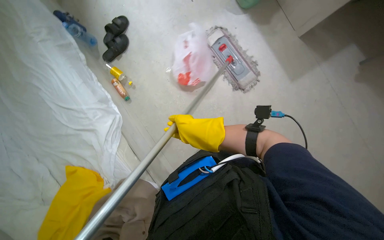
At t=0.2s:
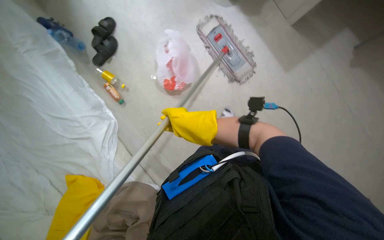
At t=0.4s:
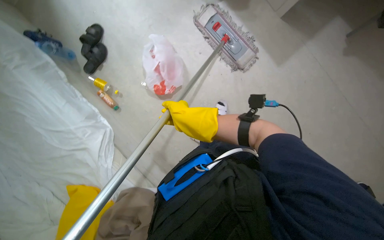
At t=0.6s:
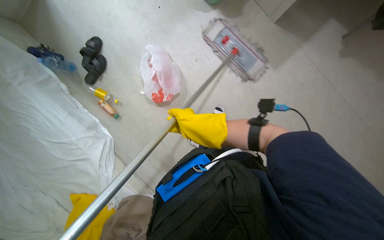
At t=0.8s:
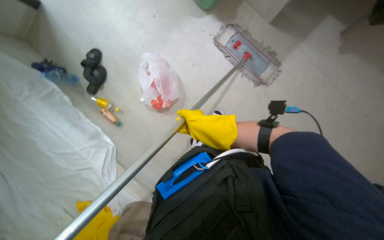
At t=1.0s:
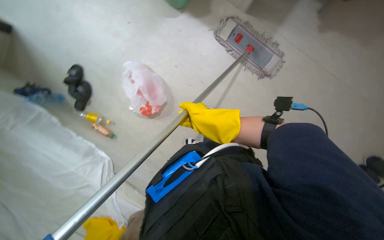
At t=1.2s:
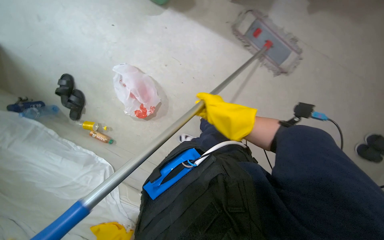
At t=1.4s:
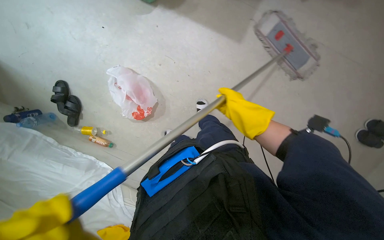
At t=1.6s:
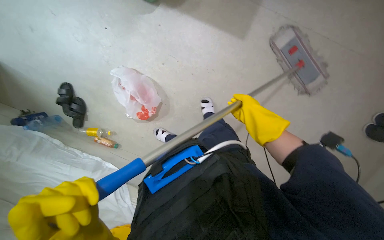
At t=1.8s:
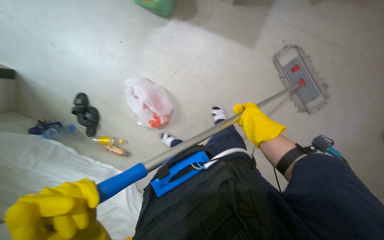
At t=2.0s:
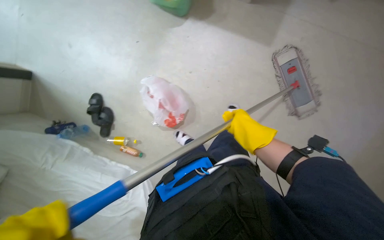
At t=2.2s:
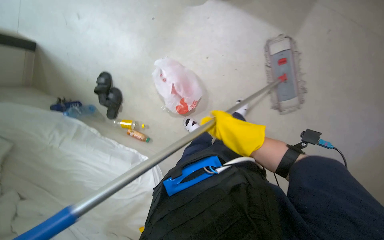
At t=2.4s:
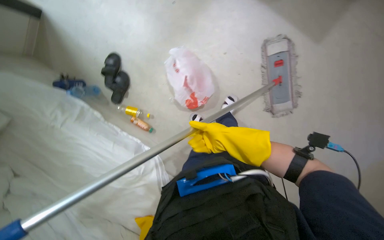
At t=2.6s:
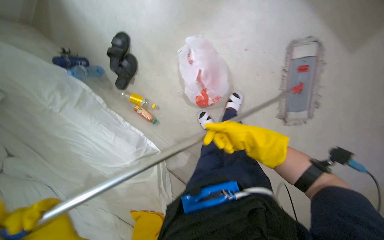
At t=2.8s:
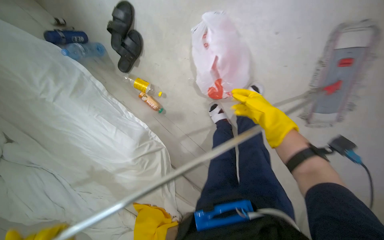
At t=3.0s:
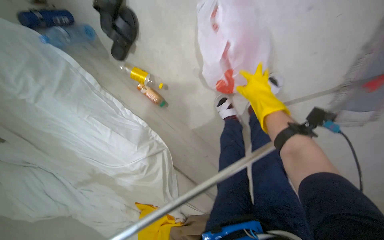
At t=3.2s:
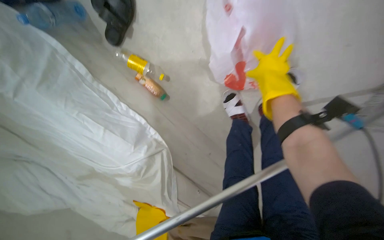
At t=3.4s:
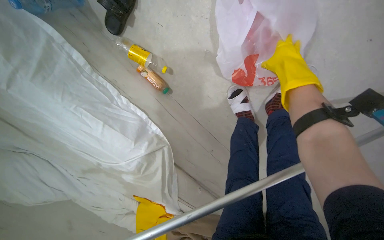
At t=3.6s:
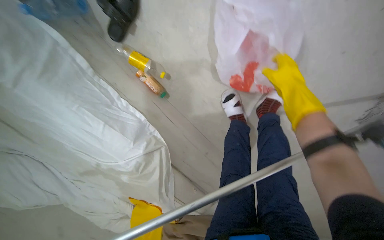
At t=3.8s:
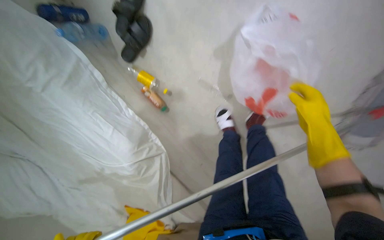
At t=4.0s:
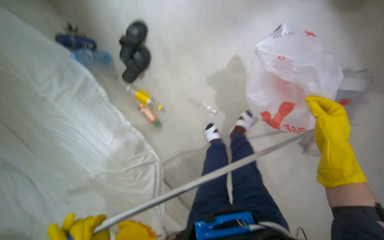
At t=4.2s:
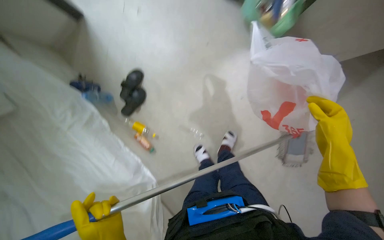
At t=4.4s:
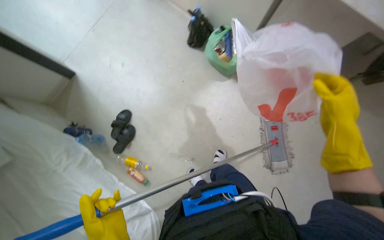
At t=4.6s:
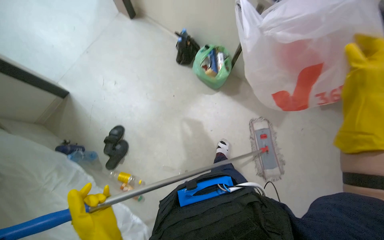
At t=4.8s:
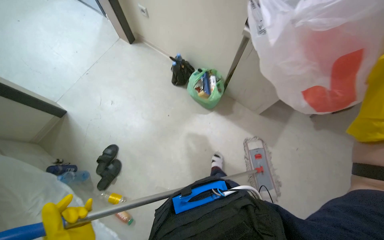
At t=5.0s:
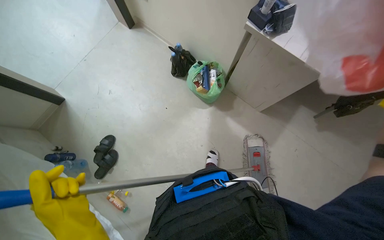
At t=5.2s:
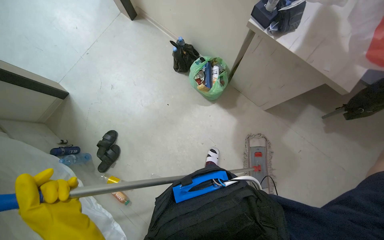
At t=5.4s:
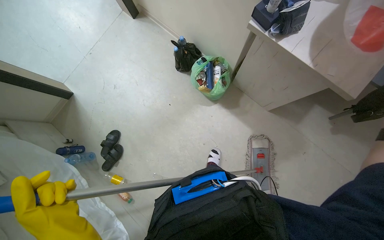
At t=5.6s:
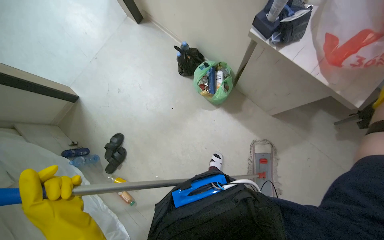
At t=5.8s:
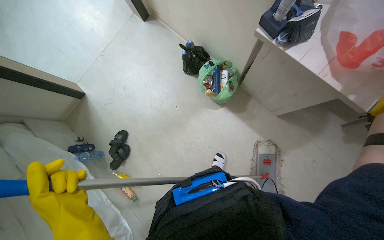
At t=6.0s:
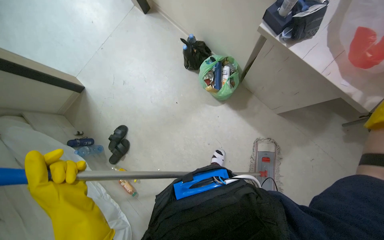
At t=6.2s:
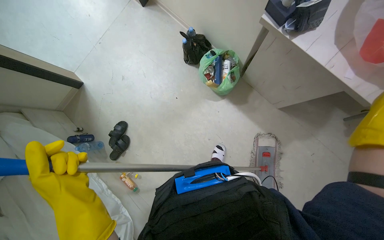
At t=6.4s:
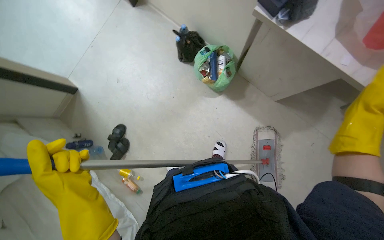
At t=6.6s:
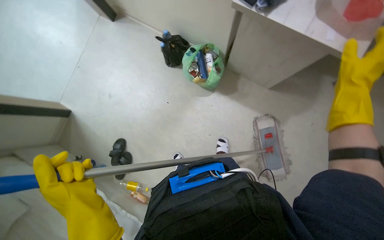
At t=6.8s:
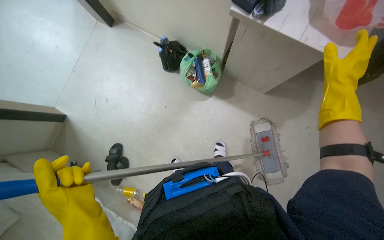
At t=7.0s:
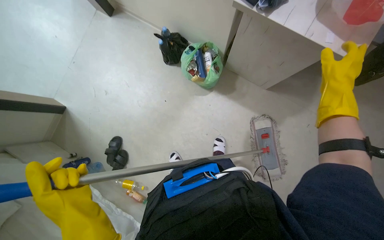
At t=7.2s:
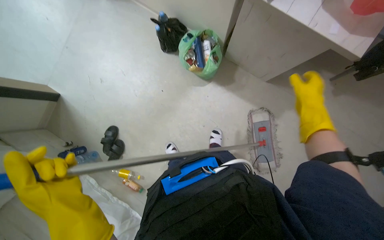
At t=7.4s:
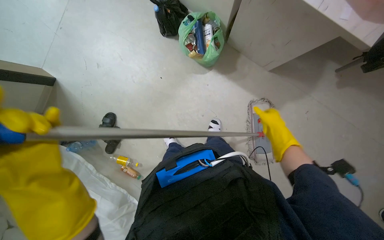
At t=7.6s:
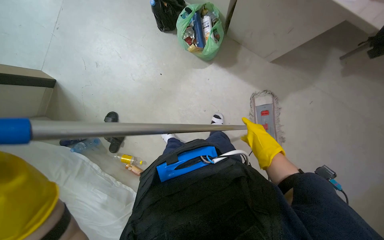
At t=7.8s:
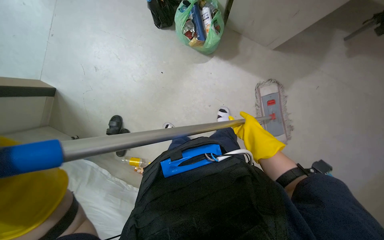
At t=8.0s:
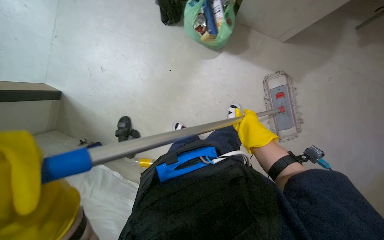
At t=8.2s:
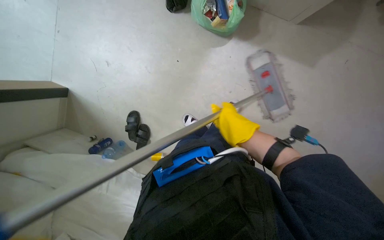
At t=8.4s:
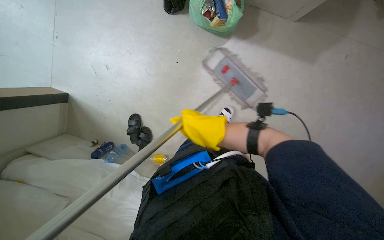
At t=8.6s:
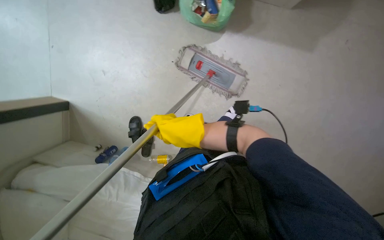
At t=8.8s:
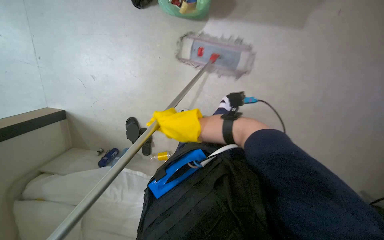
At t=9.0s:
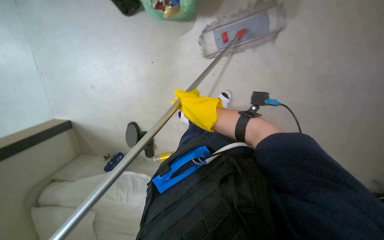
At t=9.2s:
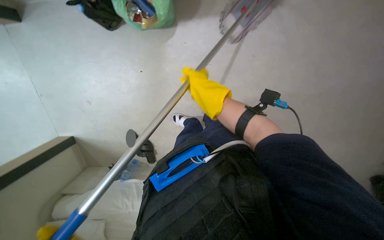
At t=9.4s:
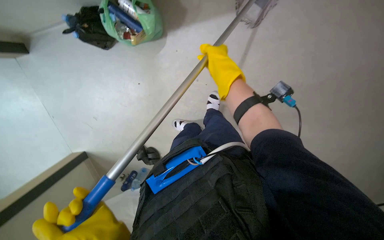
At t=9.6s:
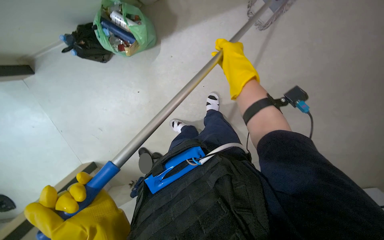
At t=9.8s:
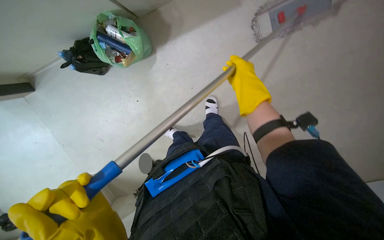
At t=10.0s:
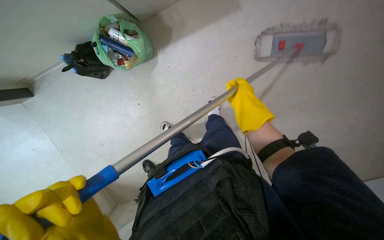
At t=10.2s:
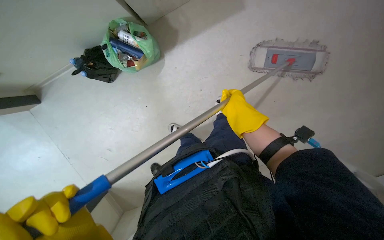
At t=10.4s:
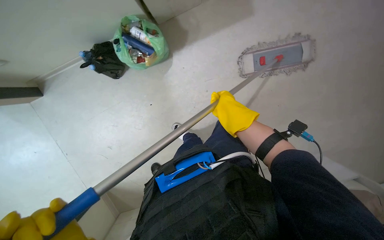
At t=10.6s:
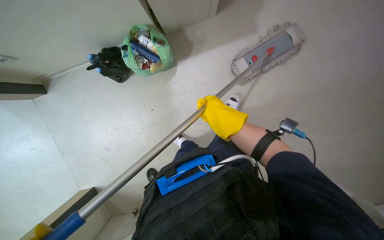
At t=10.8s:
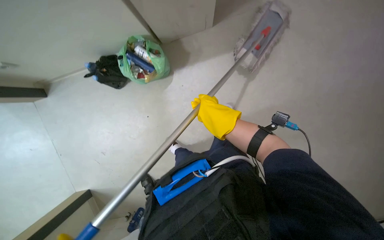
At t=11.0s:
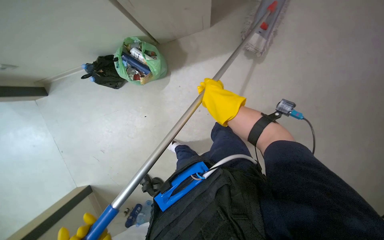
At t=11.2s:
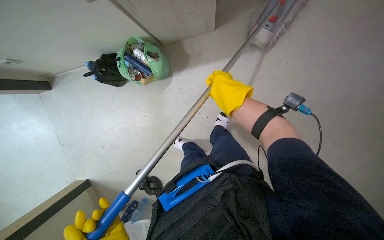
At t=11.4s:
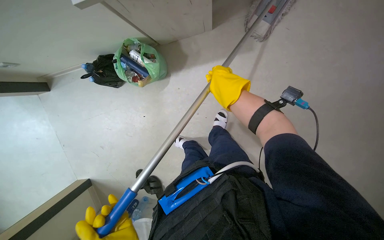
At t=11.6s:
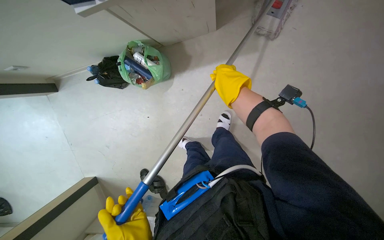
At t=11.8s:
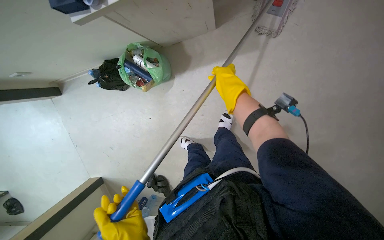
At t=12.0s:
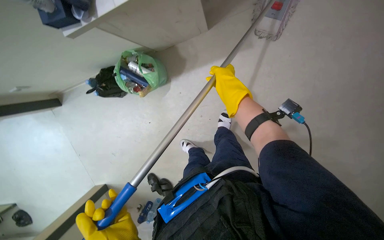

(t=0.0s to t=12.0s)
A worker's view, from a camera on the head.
Job: mopping floor.
The whole recording: Mopping room floor. The worker mops the floor of the room.
t=0.0s - t=1.6s: The scene turns approximately 35 degrees counterclockwise in the picture. The right hand travels to the right by about 30 cm.
t=1.6s - t=3.0s: The wearer moves some 60 cm. The wearer looks about 20 degrees further downward.
t=3.0s - t=4.4s: The camera is carried some 50 cm. The view pans to the right by about 15 degrees. The view tips upward by roughly 45 degrees.
t=7.6s - t=9.0s: The right hand goes roughly 40 cm to the left.
t=9.0s - t=10.4s: The right hand moves to the right, roughly 10 cm, and goes up the picture and returns, roughly 20 cm each way.
t=10.4s - t=12.0s: The right hand shifts approximately 20 cm up the picture.

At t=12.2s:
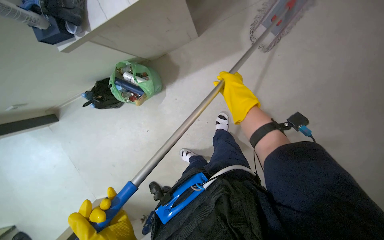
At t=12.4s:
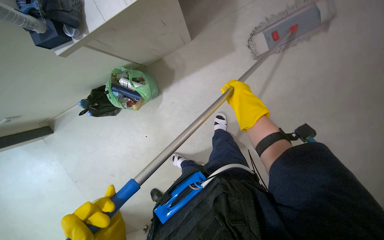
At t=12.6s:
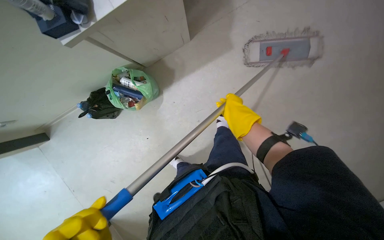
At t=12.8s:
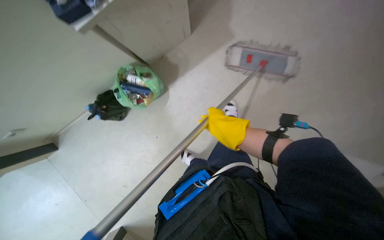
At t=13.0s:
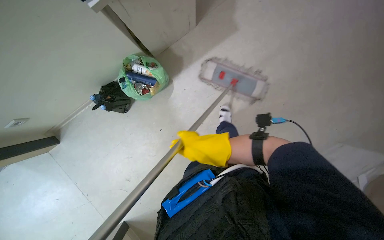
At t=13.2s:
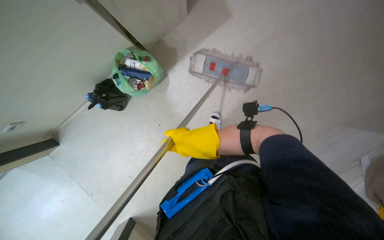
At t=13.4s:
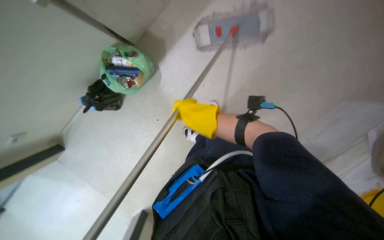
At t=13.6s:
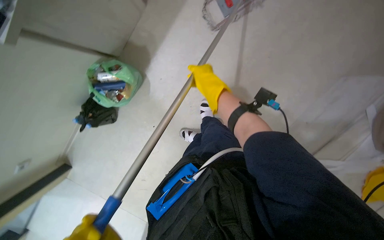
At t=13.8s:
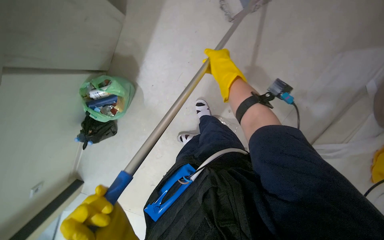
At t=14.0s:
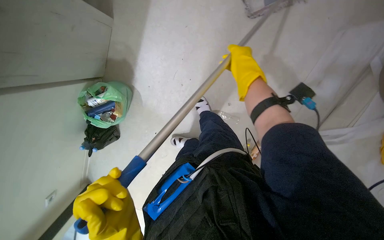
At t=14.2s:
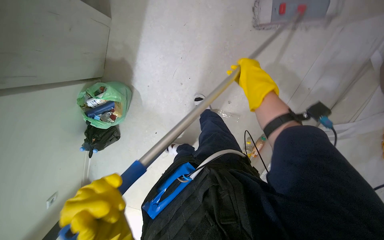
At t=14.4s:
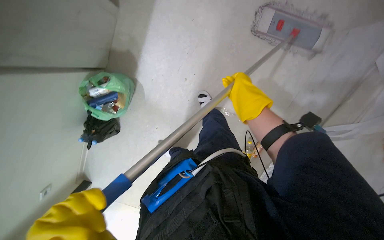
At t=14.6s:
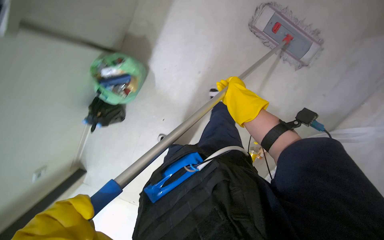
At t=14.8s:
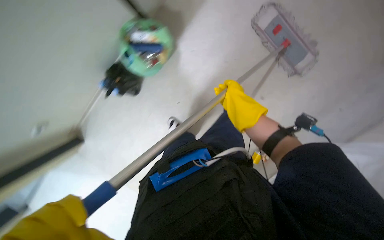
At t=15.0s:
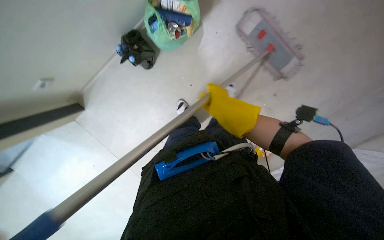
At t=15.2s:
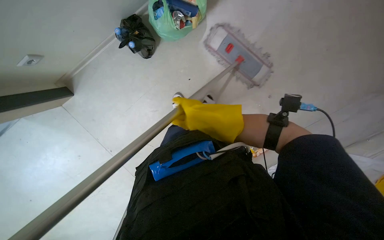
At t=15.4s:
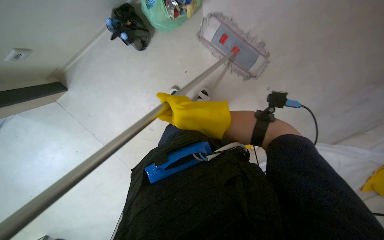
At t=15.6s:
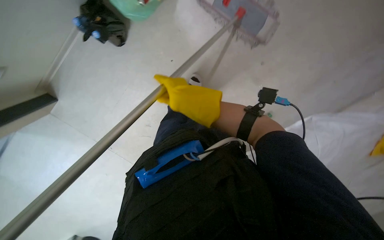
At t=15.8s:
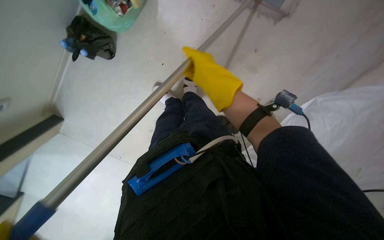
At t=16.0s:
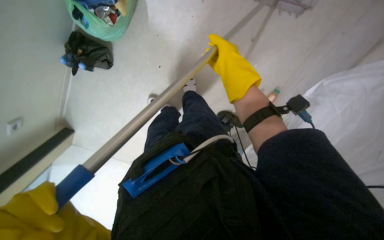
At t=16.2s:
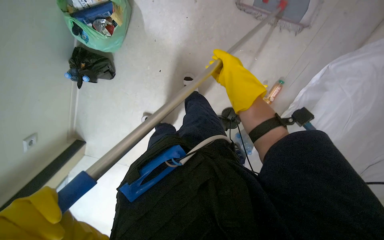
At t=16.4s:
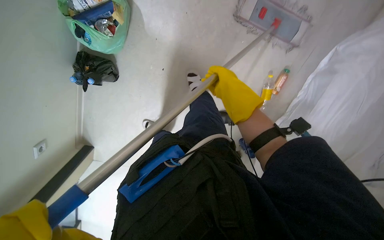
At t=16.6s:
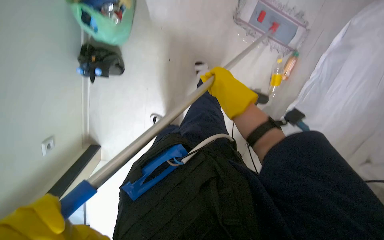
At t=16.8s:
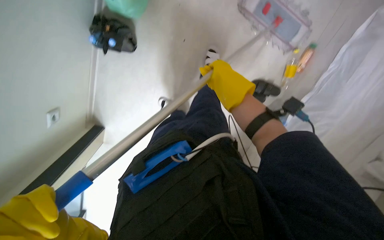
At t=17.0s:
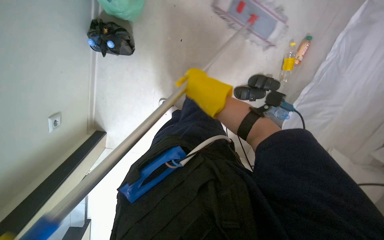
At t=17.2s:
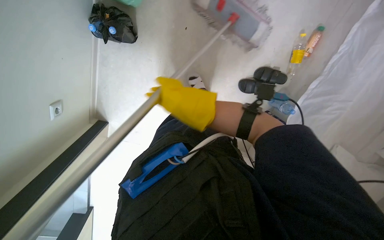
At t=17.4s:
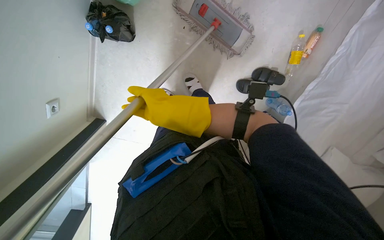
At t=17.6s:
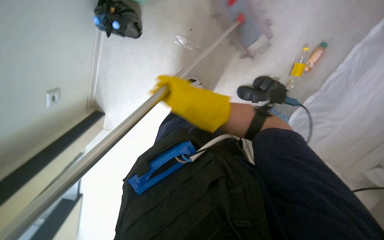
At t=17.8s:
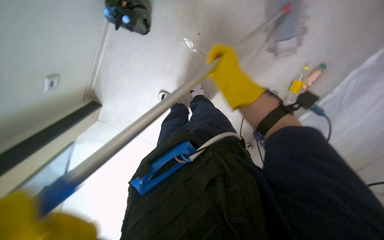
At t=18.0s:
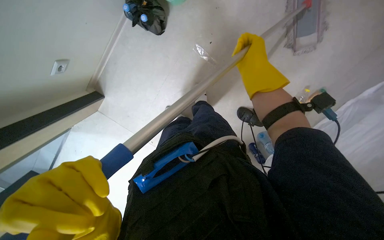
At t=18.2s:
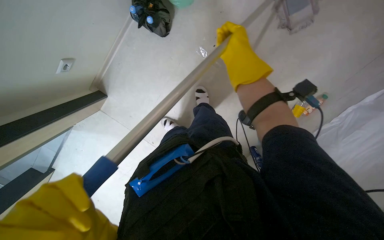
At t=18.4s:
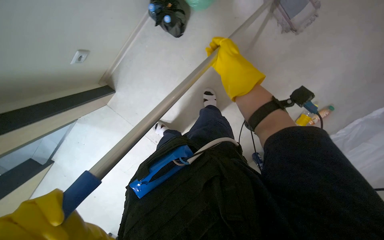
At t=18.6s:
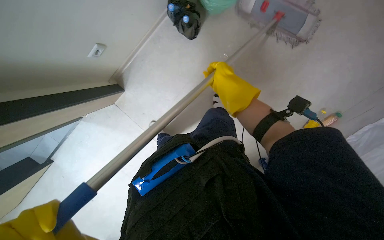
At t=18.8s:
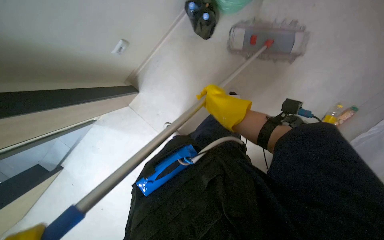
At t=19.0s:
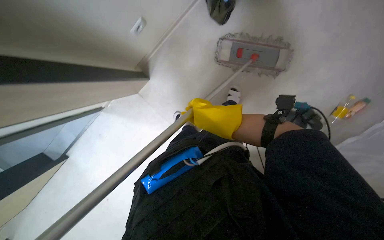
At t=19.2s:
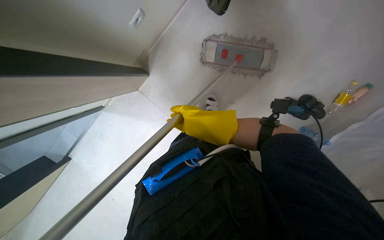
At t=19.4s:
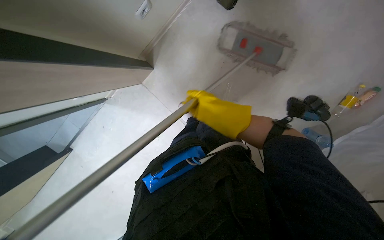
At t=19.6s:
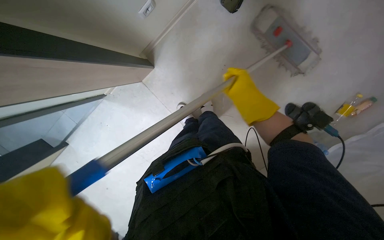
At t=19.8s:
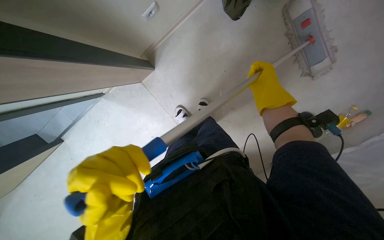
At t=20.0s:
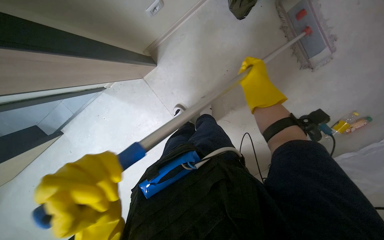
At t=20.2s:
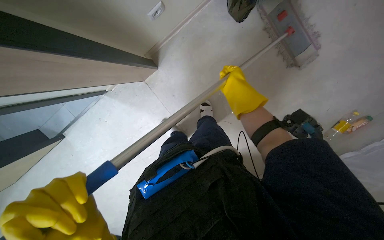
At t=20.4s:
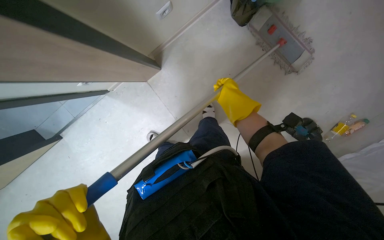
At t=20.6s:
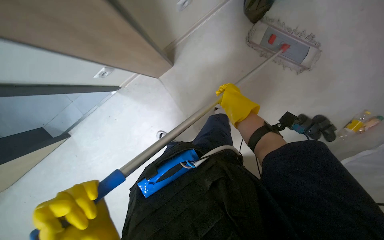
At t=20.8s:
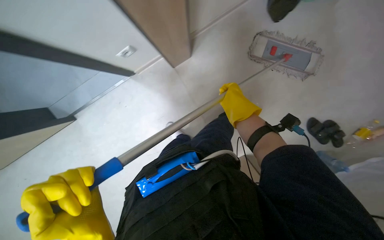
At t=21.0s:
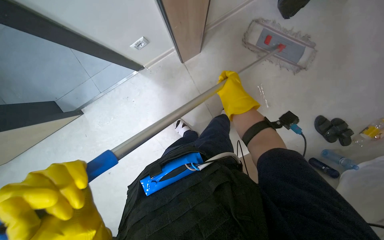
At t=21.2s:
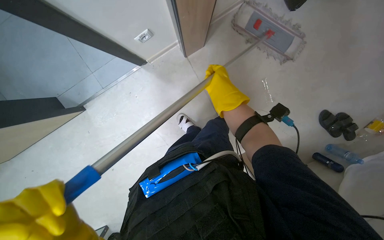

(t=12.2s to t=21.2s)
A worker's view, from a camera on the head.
Job: mopping floor.
The whole recording: Mopping room floor. The worker mops the floor of the room.
t=13.8s - t=15.2s: The right hand shifts roughly 20 cm down the picture.
t=15.2s - t=16.6s: The camera pitches downward, by about 15 degrees. The right hand goes some 15 cm to the right.
t=16.6s - t=18.2s: The right hand is displaced up the picture by roughly 10 cm, and reaches some 20 cm to the left, then returns.
t=19.8s - t=21.2s: The right hand shifts about 10 cm to the left.
